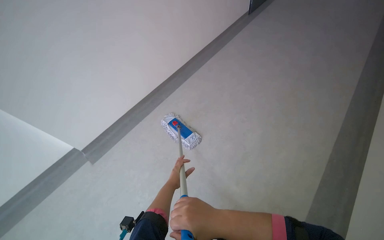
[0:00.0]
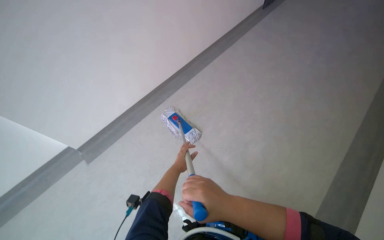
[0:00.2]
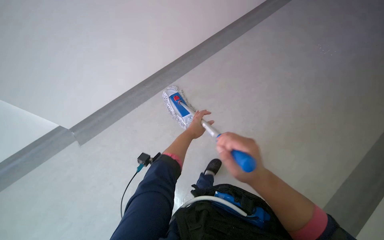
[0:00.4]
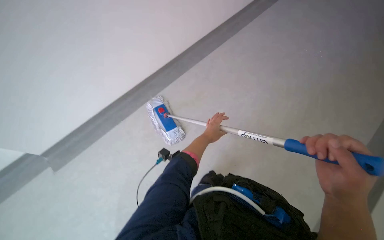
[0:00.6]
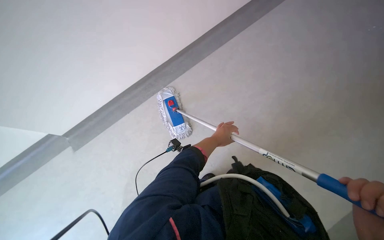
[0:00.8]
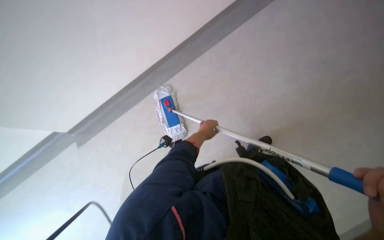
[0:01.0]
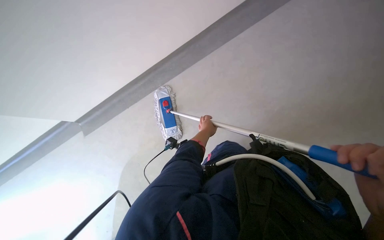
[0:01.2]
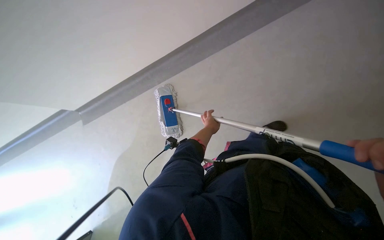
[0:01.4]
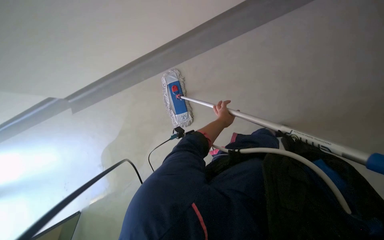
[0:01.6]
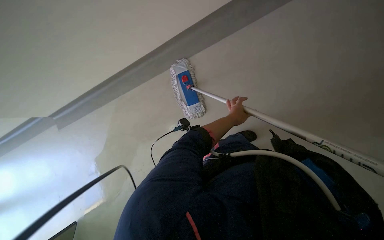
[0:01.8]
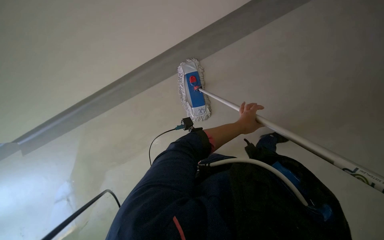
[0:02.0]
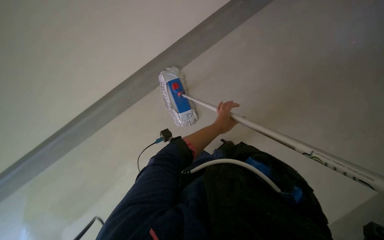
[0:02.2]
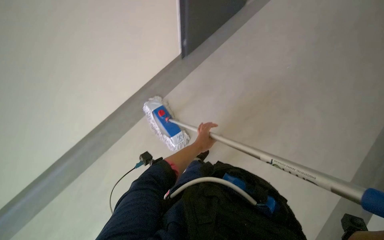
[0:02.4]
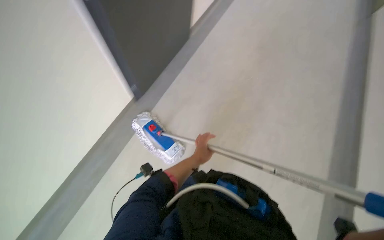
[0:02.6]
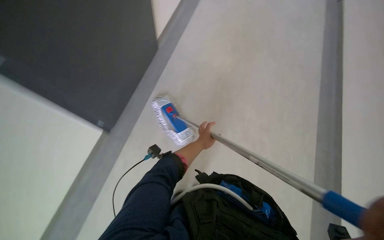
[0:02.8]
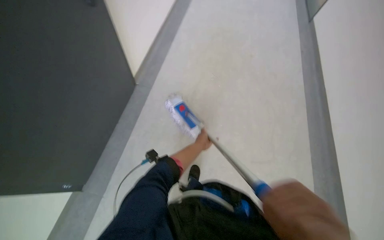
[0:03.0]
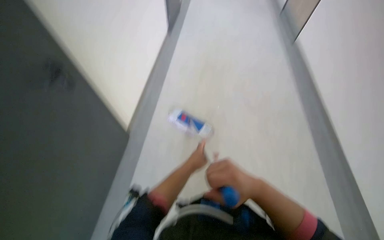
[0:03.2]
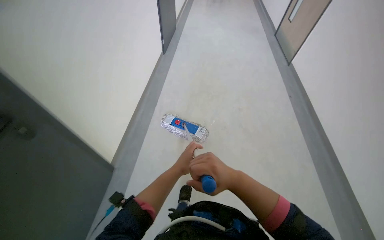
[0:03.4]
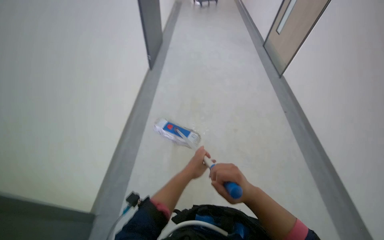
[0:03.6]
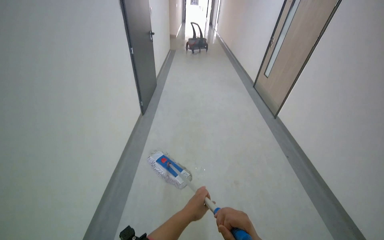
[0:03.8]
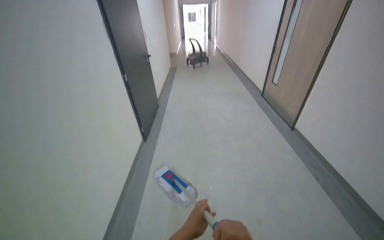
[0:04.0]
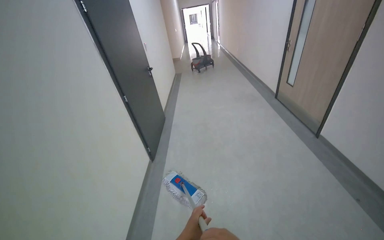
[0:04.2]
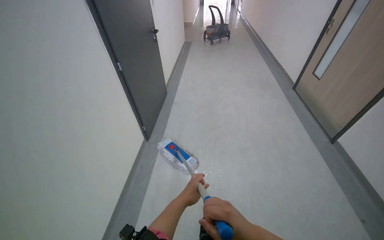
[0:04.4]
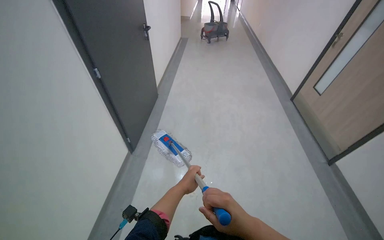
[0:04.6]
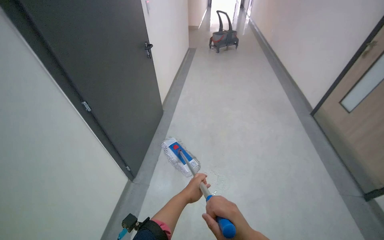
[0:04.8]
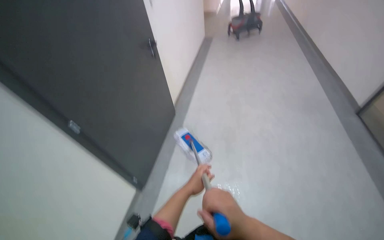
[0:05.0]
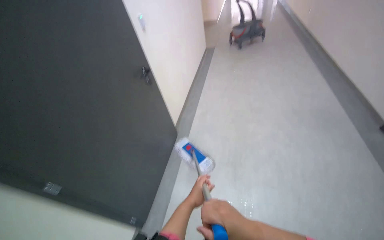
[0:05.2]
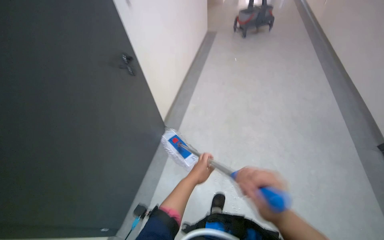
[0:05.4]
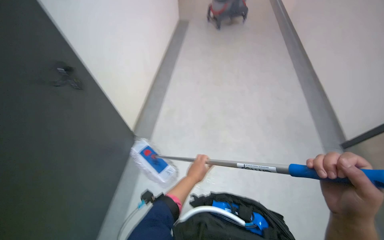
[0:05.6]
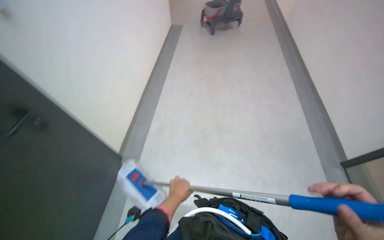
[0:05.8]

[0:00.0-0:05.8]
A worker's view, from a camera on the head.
Job: mopping floor.
The whole recording: Mopping office floor. The worker mops the floor in the office, moving around desks and chairs.
0:00.0 to 0:01.4: The wearer looks some 25 degrees further to the left. The left hand travels up the picture, to the right and farther from the camera by roughly 35 cm.
0:02.8 to 0:04.4: The wearer moves roughly 1 m.
0:04.4 to 0:05.8: The head travels some 60 cm.

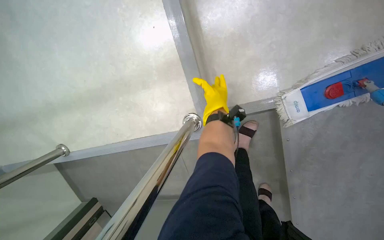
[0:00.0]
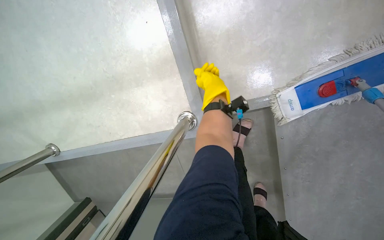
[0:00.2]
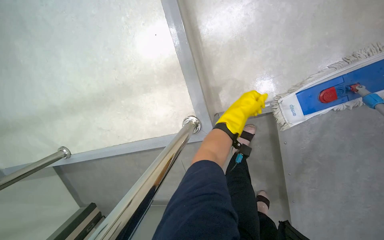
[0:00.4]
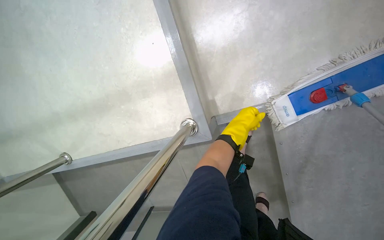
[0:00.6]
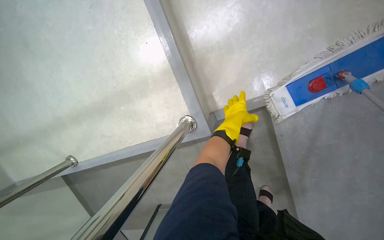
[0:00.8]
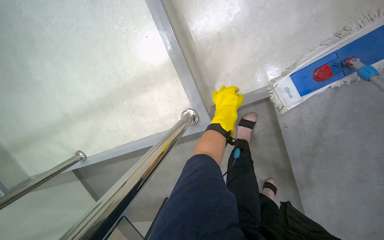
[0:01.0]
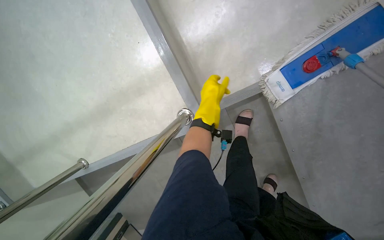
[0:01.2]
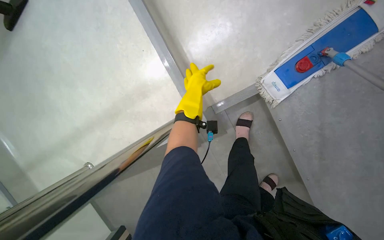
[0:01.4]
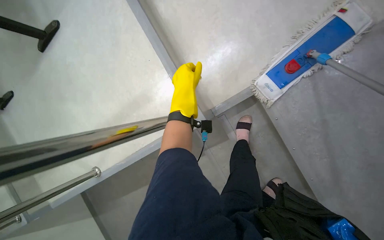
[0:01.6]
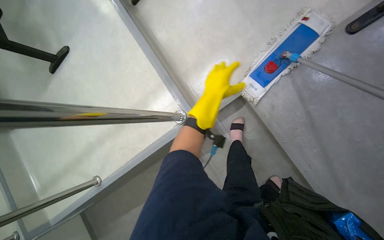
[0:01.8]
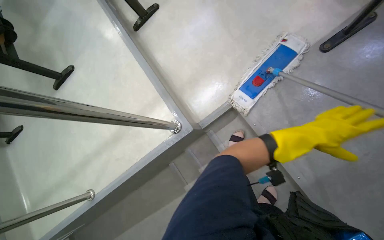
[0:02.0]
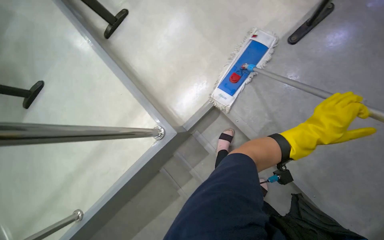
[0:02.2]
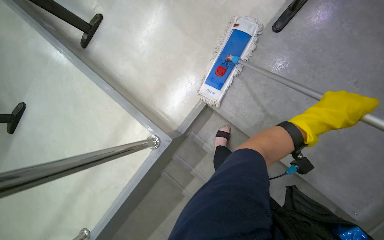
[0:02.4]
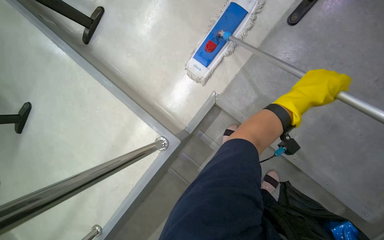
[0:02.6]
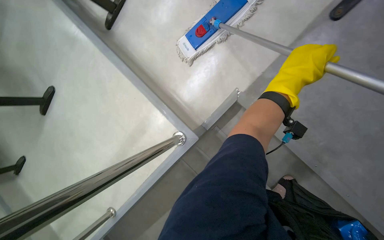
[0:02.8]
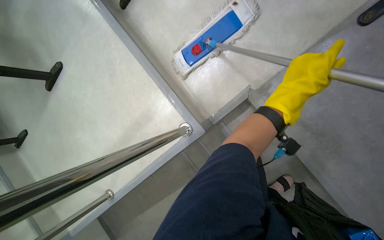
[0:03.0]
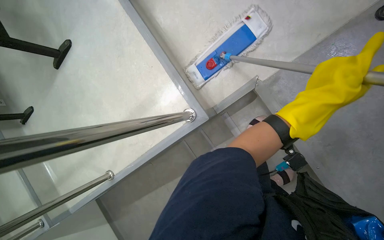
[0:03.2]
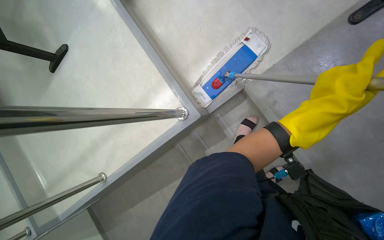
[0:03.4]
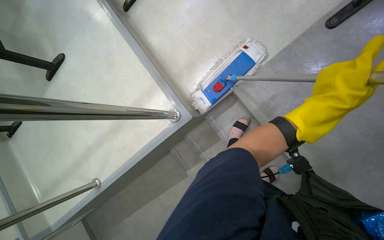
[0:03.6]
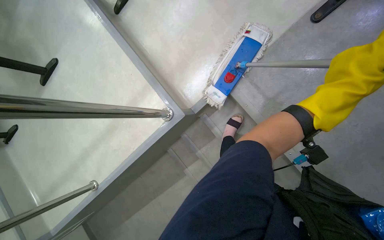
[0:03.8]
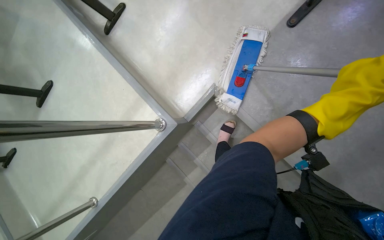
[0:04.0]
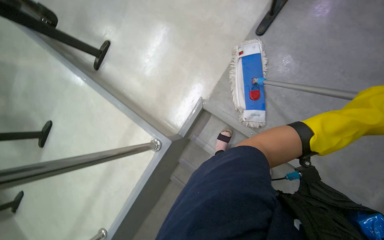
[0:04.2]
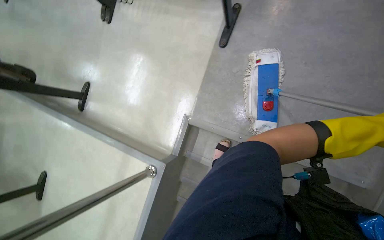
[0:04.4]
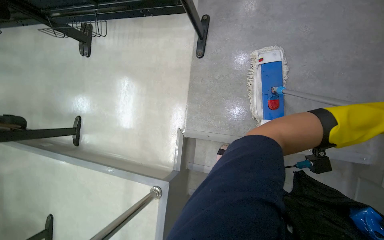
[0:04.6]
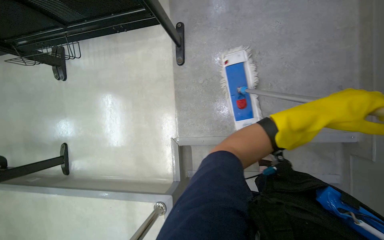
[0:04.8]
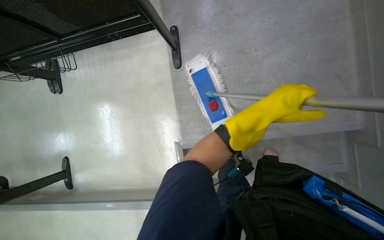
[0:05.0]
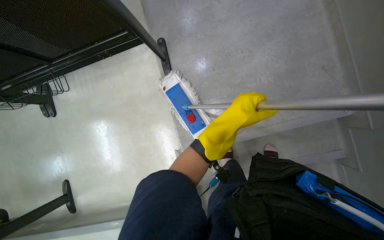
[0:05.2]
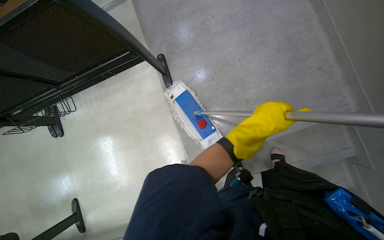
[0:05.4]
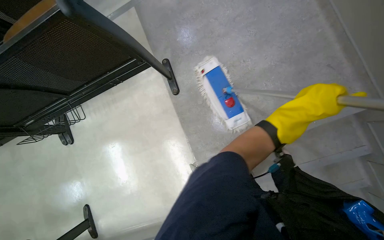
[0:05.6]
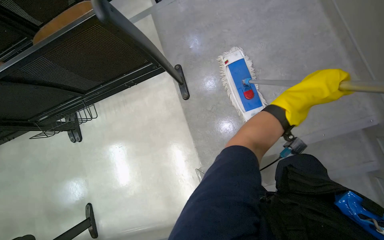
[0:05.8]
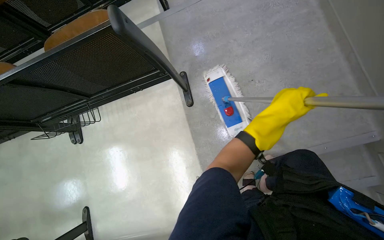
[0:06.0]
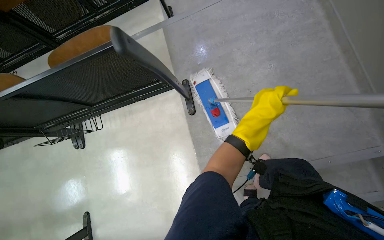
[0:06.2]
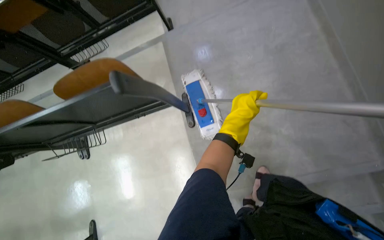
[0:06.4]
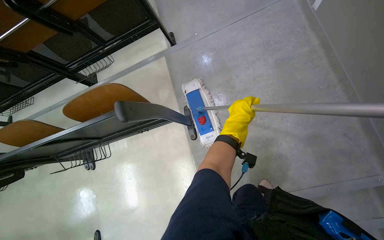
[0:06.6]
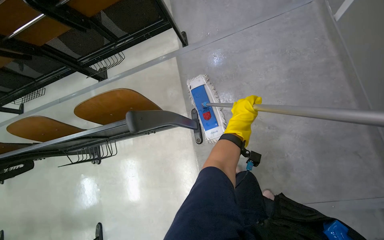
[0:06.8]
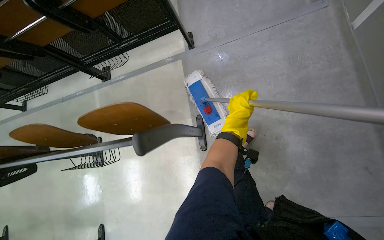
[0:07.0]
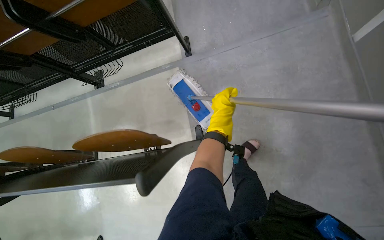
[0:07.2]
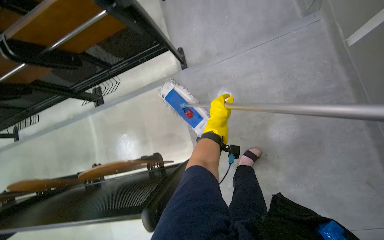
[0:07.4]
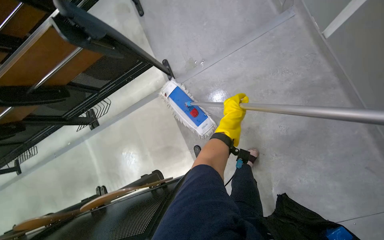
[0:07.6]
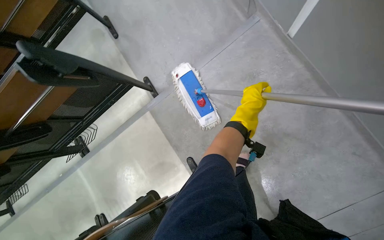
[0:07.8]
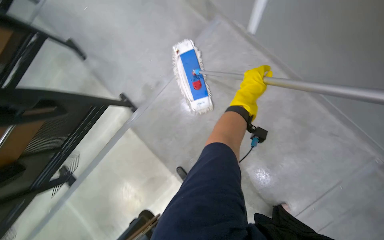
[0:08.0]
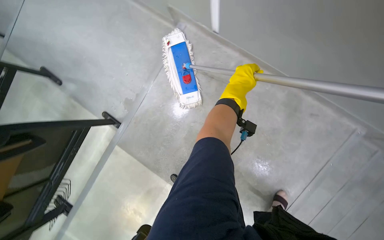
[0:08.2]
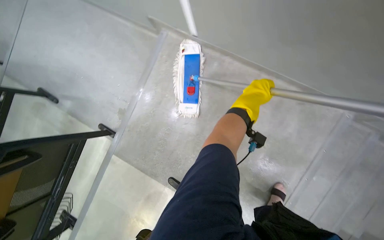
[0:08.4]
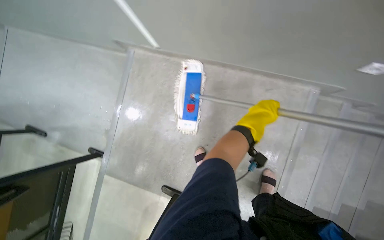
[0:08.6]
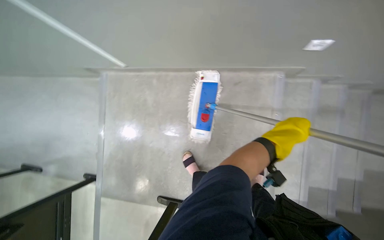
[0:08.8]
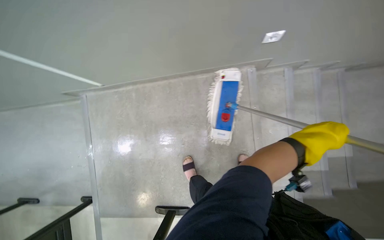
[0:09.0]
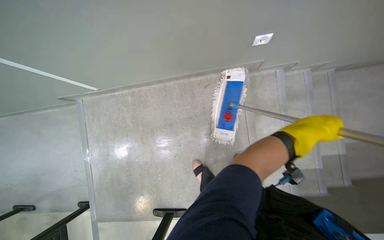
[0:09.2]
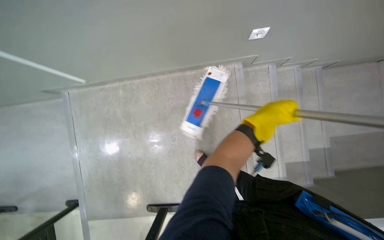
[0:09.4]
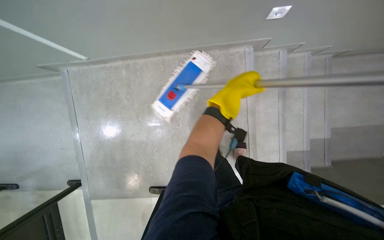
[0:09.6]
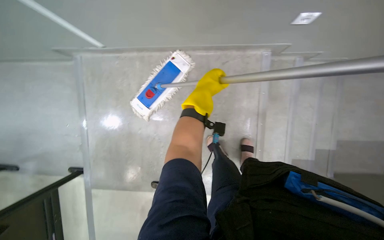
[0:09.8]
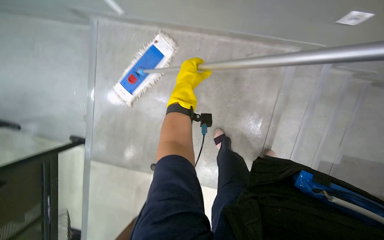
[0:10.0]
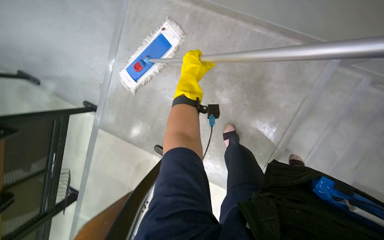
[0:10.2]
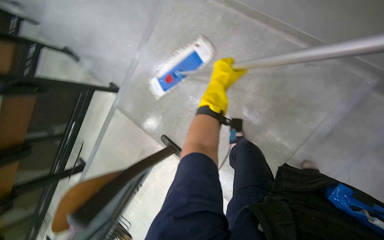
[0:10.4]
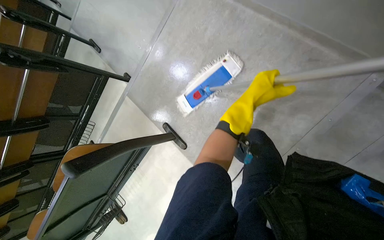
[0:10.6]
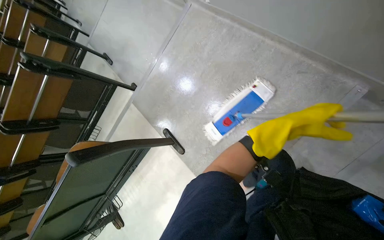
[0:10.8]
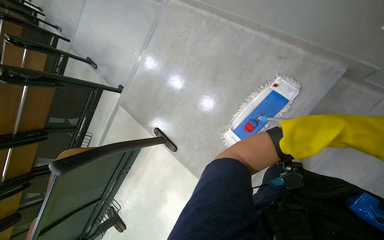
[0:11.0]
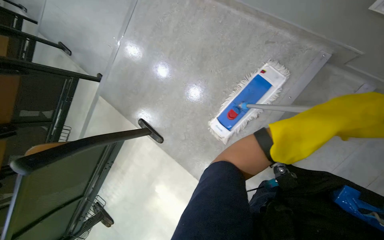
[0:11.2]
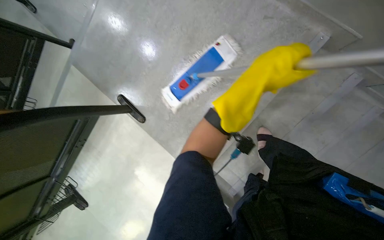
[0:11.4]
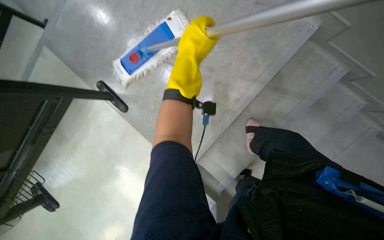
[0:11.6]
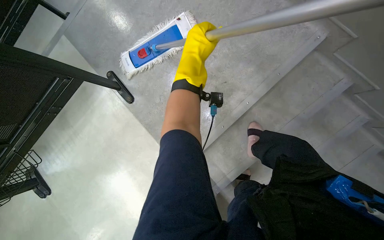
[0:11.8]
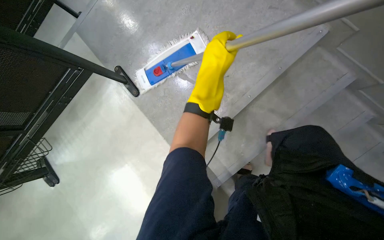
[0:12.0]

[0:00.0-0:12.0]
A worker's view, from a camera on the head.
Job: mopping floor.
The whole recording: Mopping stairs. The worker mops the stairs with a long-handled mop.
0:00.0 to 0:01.6: The view tilts about 15 degrees upward.
0:01.6 to 0:03.0: The right hand travels to the right by some 40 cm.
0:04.4 to 0:06.0: The view tilts roughly 15 degrees upward. Everything in view rotates approximately 30 degrees counterclockwise.
0:06.0 to 0:07.6: The head travels roughly 70 cm.
0:07.6 to 0:09.0: The scene rotates counterclockwise by approximately 50 degrees.

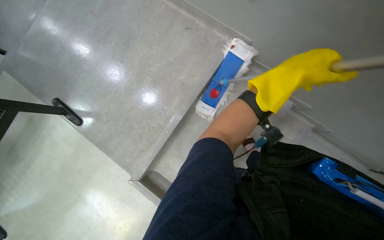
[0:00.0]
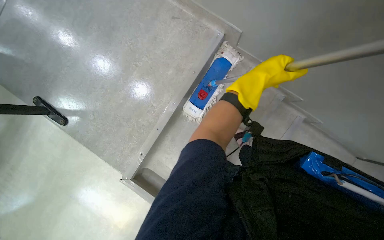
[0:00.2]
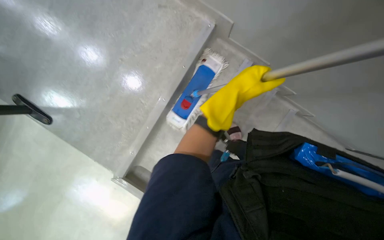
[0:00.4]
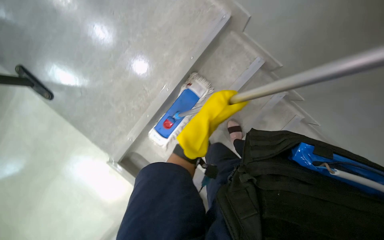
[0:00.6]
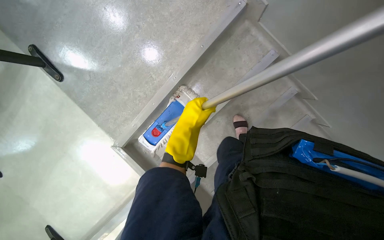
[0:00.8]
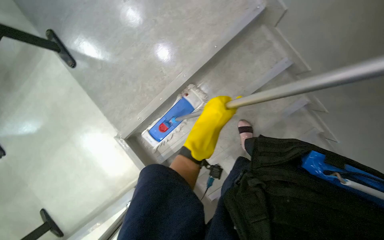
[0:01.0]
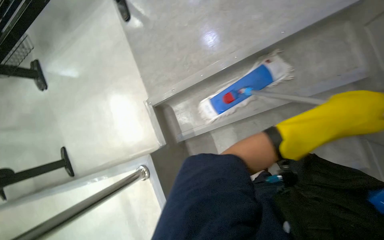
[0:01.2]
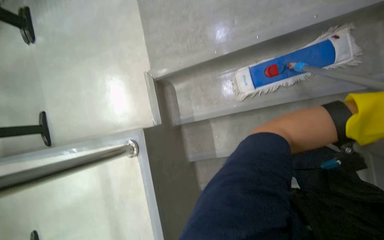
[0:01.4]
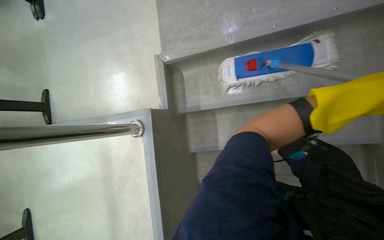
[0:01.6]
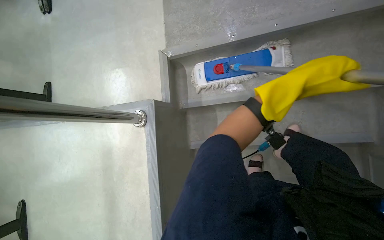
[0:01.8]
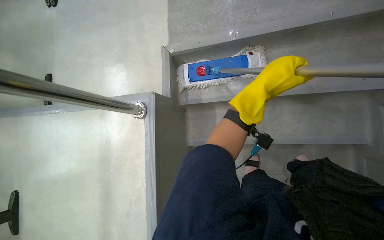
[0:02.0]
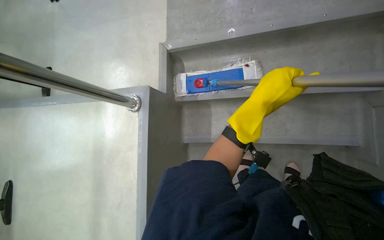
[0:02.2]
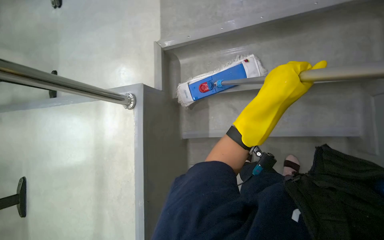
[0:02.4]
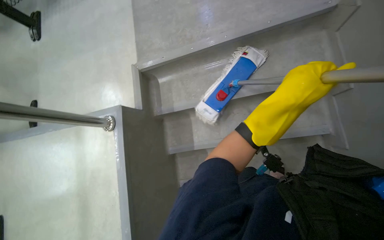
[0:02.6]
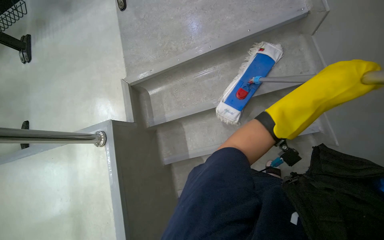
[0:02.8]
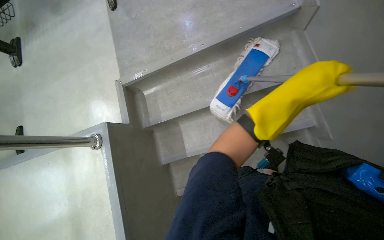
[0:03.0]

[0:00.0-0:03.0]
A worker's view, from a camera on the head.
Job: mopping floor.
The whole recording: Mopping stairs. The worker mops the stairs with a long-handled mop.
0:00.0 to 0:01.6: The wearer looks about 25 degrees further downward. The scene turns some 50 degrees clockwise in the picture.
